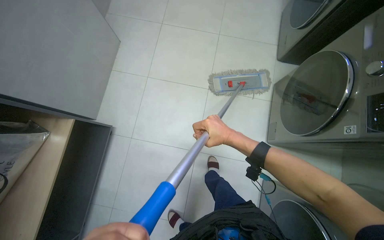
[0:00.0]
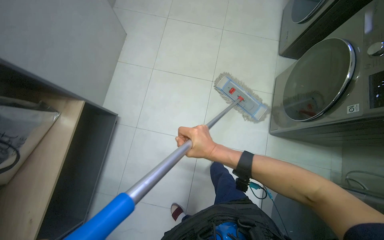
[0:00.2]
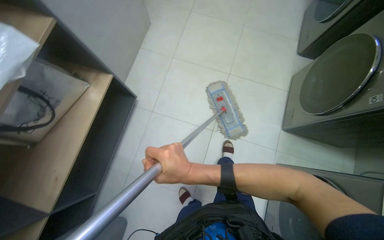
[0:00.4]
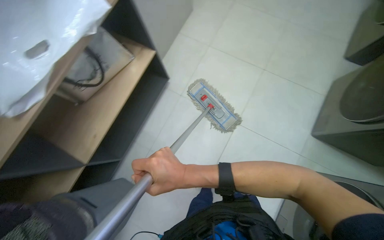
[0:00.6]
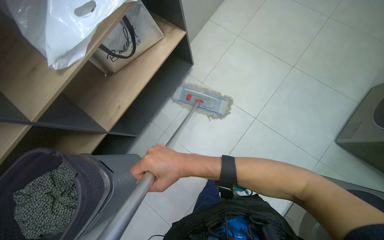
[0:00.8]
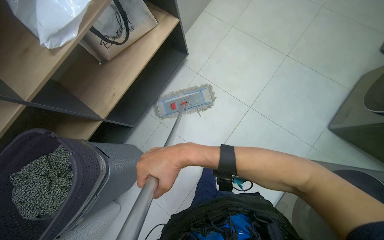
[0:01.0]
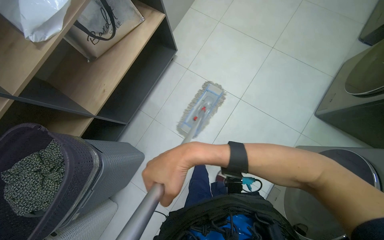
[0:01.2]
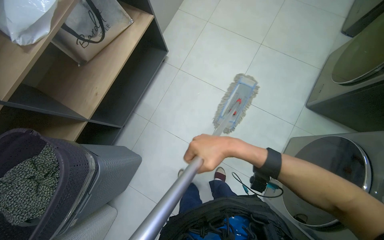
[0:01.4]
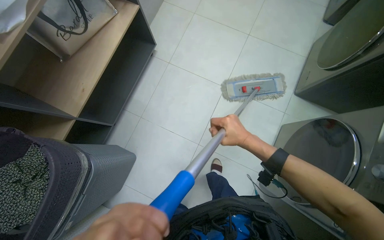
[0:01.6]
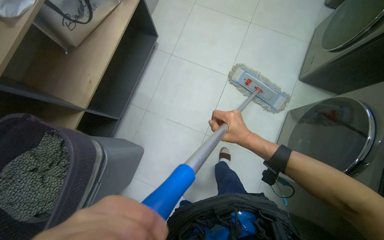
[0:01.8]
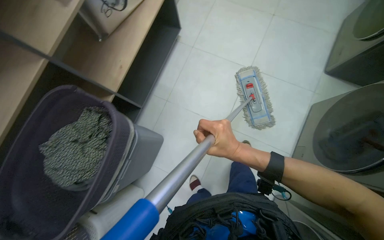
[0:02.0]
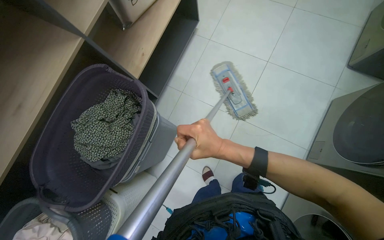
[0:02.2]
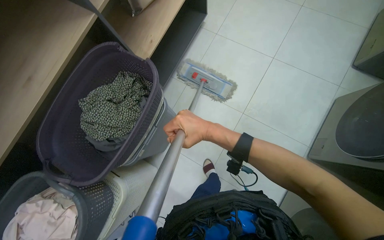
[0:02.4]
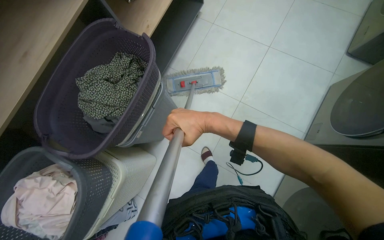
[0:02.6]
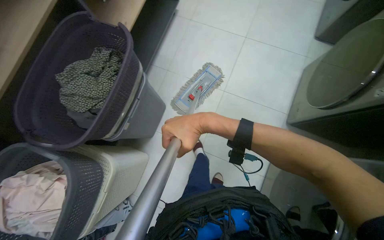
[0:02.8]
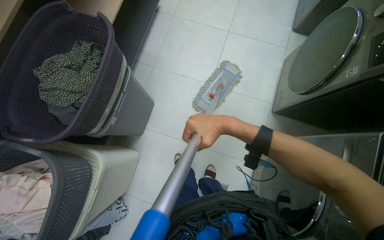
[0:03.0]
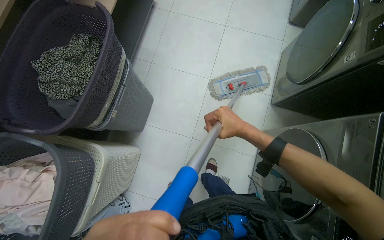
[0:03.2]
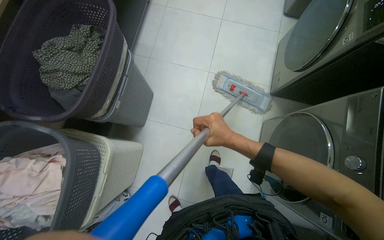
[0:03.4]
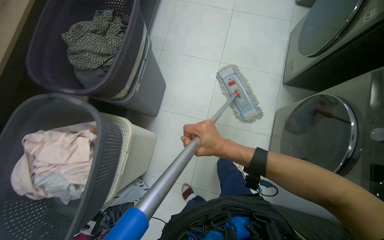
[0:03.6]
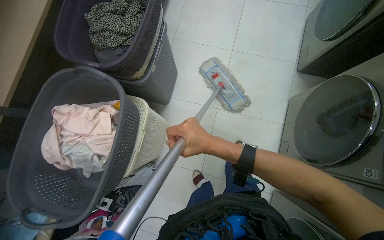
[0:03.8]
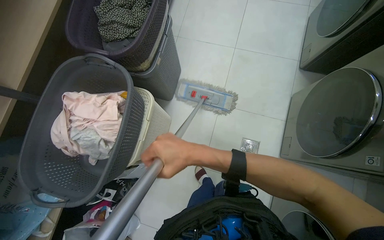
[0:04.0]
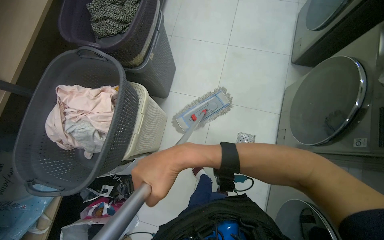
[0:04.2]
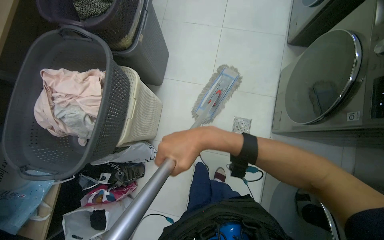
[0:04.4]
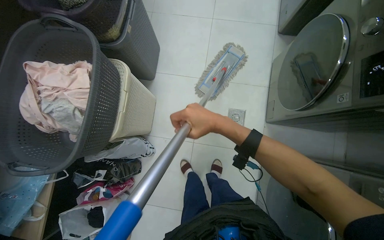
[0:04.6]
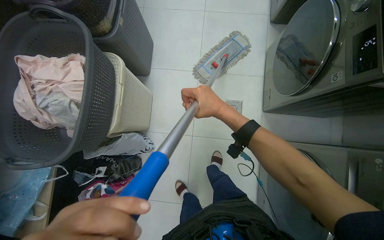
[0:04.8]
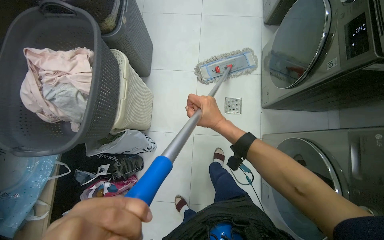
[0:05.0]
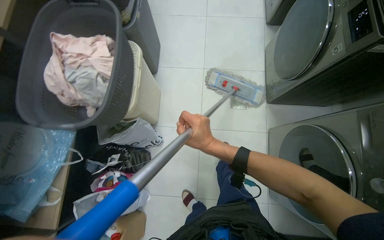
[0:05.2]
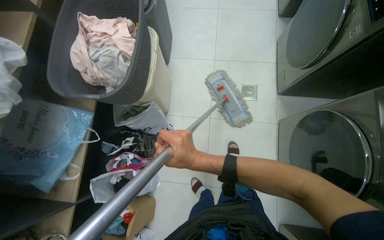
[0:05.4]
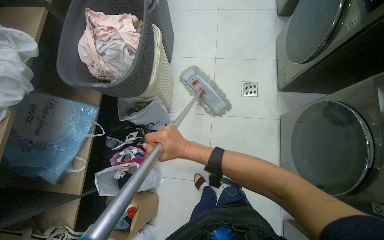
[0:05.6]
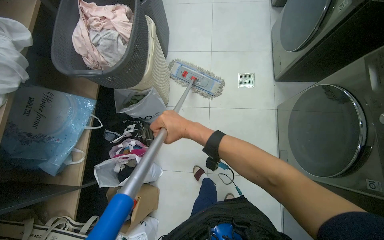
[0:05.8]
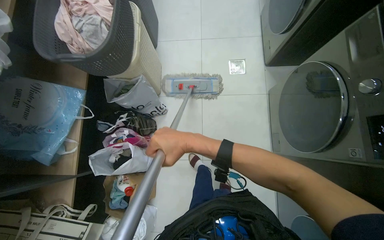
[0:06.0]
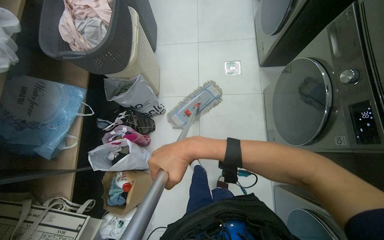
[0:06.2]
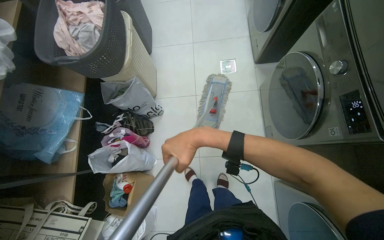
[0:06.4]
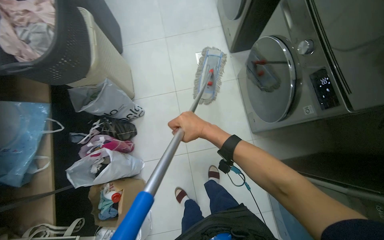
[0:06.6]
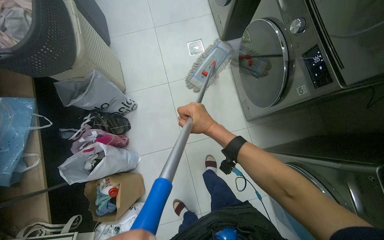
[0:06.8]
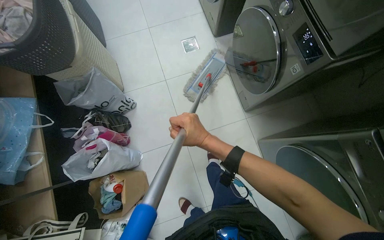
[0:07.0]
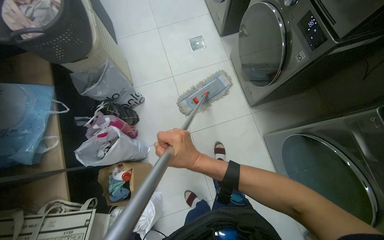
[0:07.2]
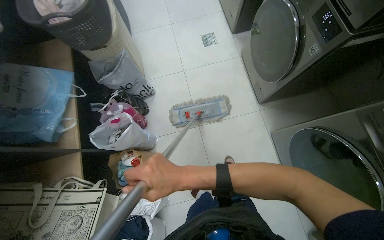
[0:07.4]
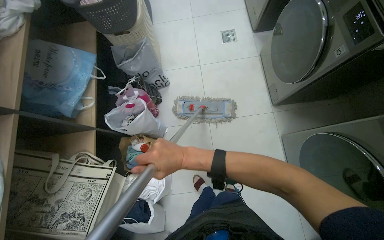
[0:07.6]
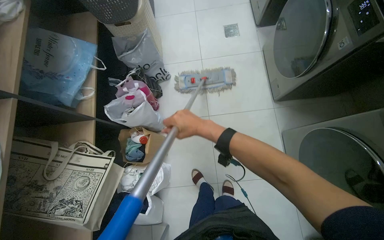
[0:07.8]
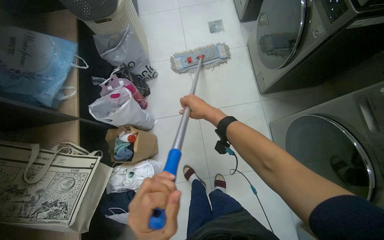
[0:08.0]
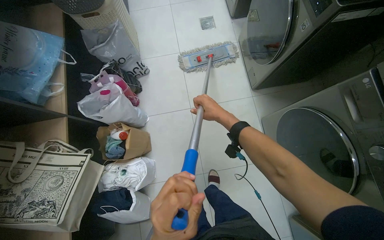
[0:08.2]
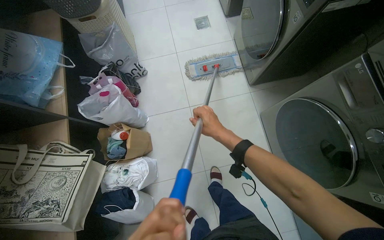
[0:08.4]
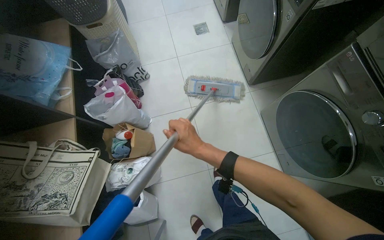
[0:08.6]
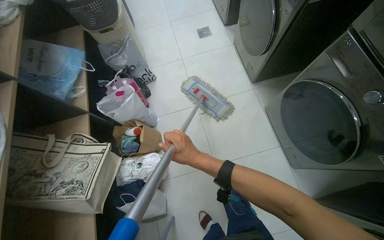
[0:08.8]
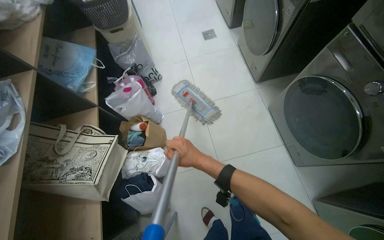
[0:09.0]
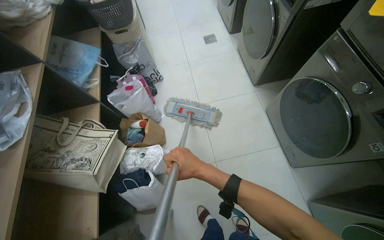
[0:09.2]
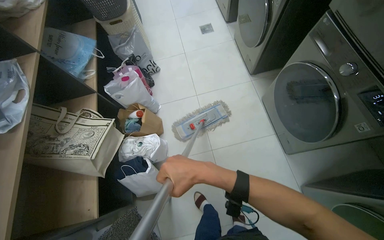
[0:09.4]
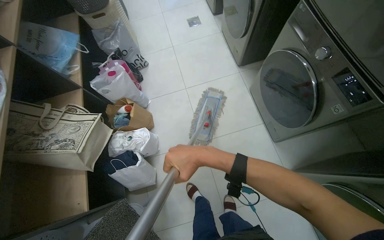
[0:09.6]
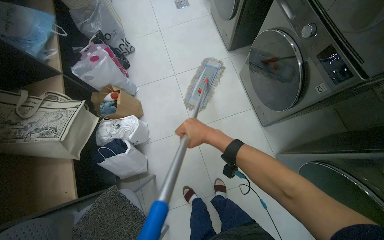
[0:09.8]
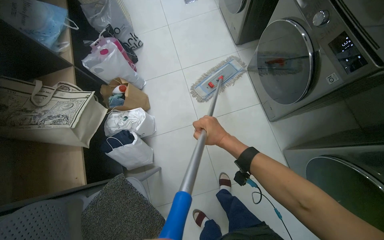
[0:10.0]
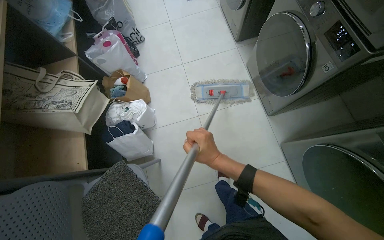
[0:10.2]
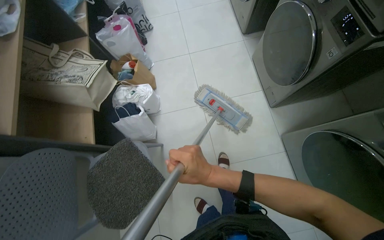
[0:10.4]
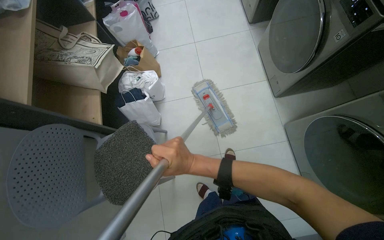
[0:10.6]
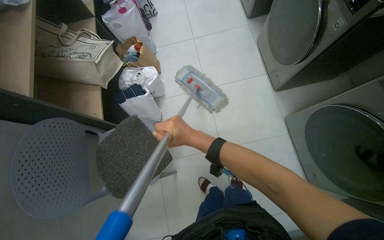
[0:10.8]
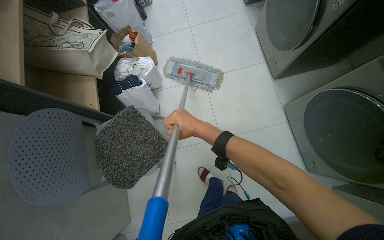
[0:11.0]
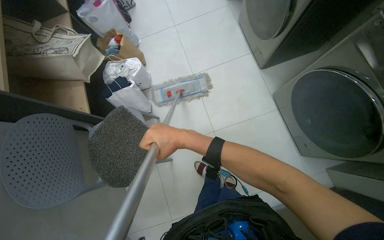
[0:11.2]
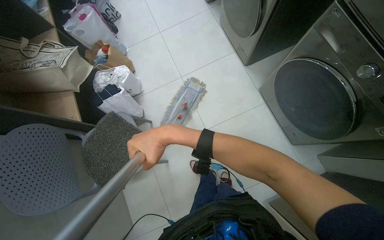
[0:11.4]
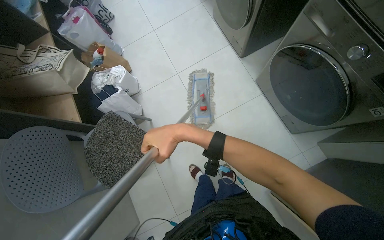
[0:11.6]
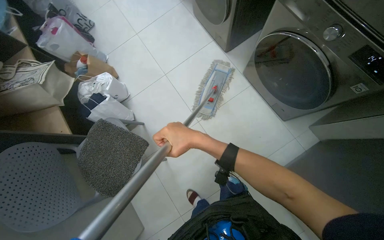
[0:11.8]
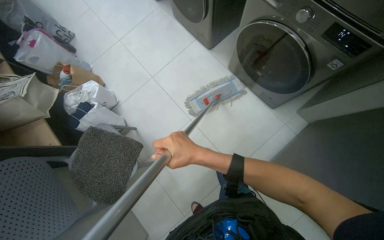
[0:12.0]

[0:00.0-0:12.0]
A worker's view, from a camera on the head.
Job: mopping floor.
The whole recording: Mopping floor. The worker mops the floor in the laundry room and hallway.
0:00.0 to 0:01.6: The camera travels approximately 70 cm.
0:01.6 to 0:03.0: The head travels approximately 60 cm.
0:03.0 to 0:04.4: The wearer moves approximately 50 cm.
0:04.4 to 0:06.0: The head travels approximately 60 cm.
0:06.0 to 0:07.6: The camera travels about 40 cm.
0:09.0 to 0:10.4: The head travels approximately 40 cm.
0:10.4 to 0:12.0: The scene rotates counterclockwise by approximately 30 degrees.

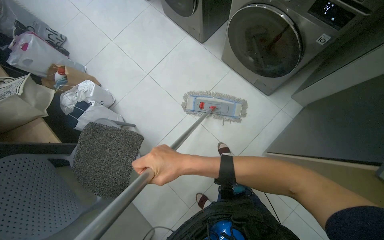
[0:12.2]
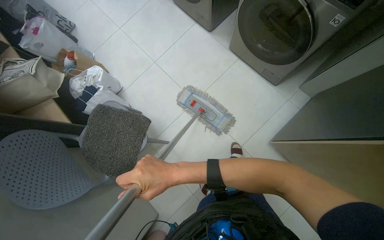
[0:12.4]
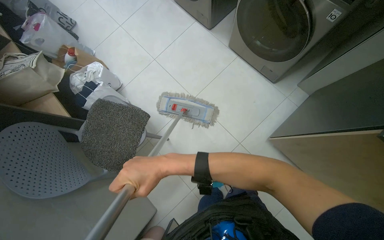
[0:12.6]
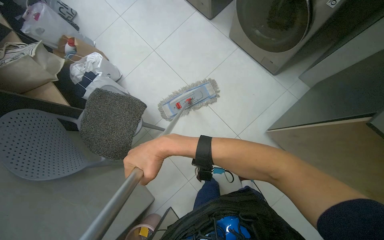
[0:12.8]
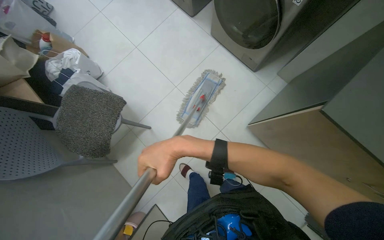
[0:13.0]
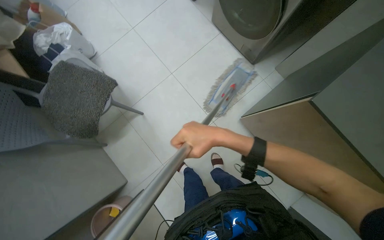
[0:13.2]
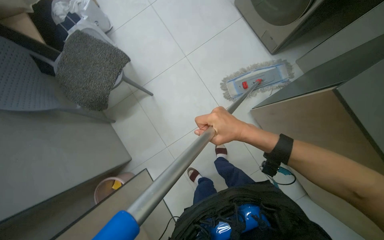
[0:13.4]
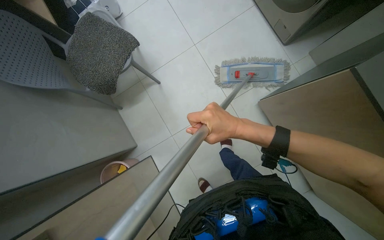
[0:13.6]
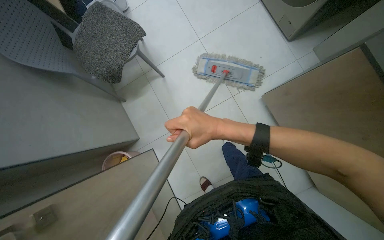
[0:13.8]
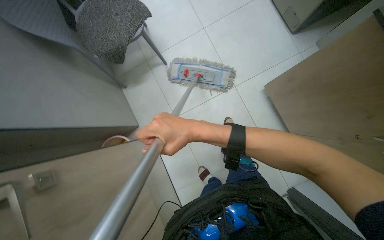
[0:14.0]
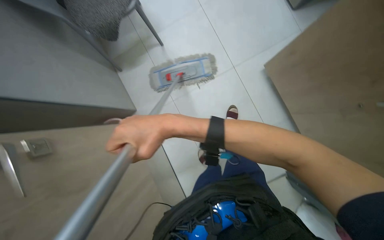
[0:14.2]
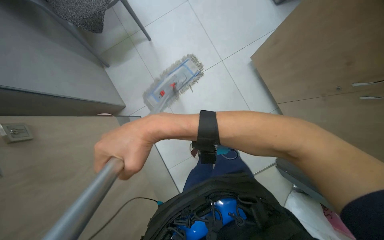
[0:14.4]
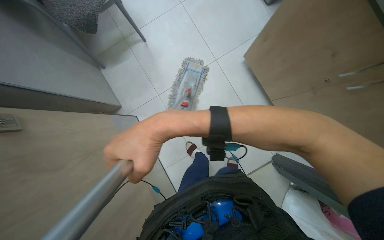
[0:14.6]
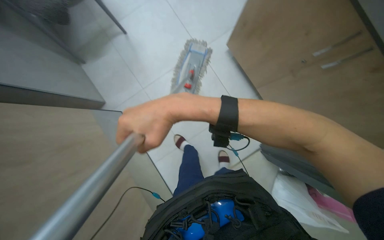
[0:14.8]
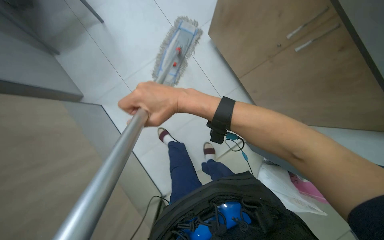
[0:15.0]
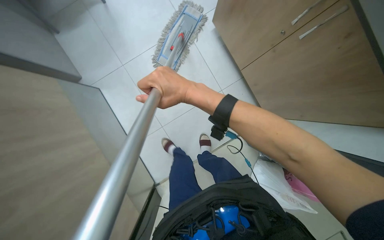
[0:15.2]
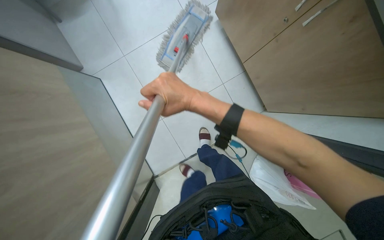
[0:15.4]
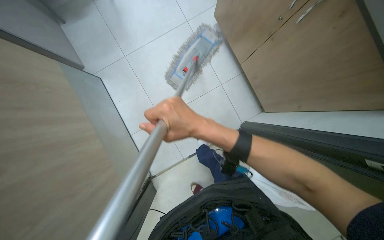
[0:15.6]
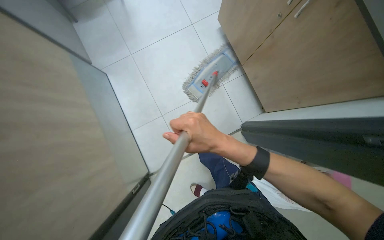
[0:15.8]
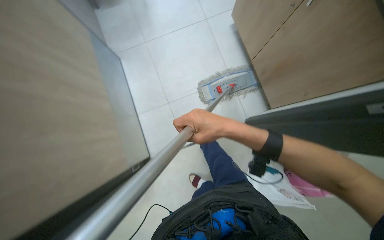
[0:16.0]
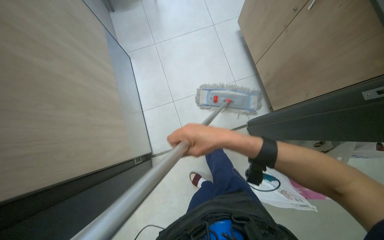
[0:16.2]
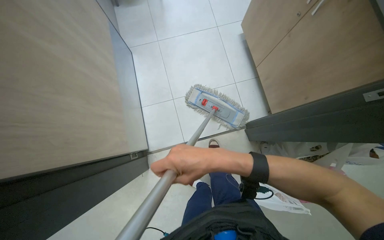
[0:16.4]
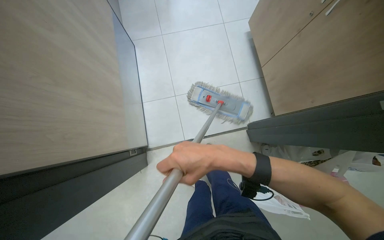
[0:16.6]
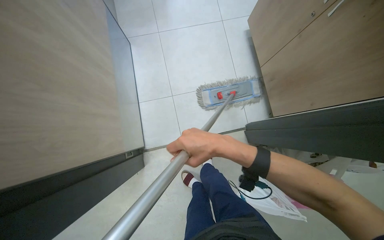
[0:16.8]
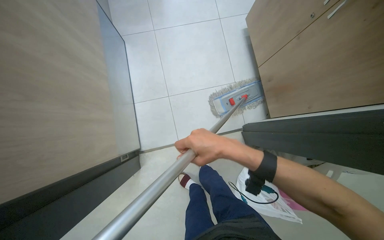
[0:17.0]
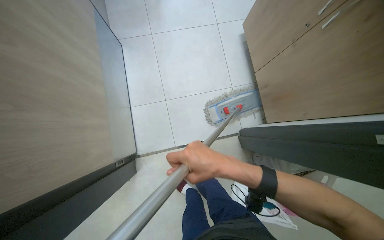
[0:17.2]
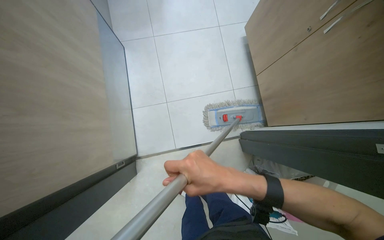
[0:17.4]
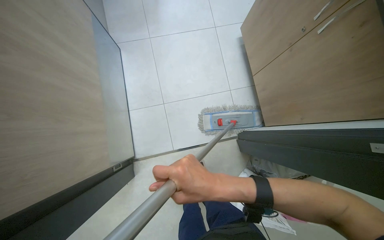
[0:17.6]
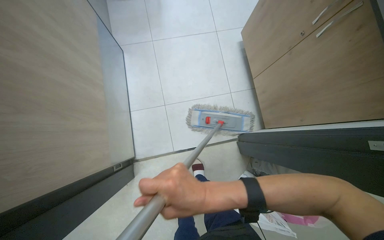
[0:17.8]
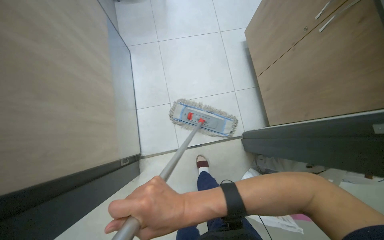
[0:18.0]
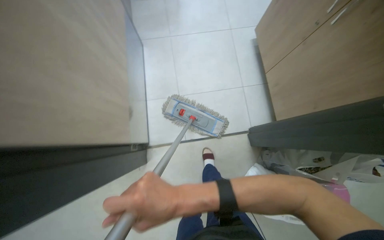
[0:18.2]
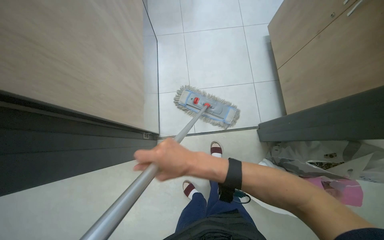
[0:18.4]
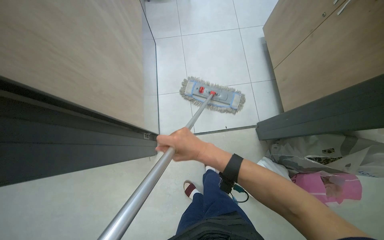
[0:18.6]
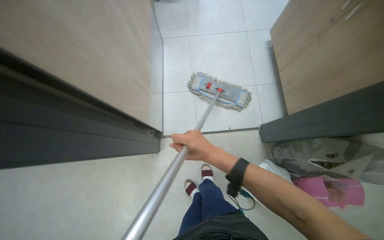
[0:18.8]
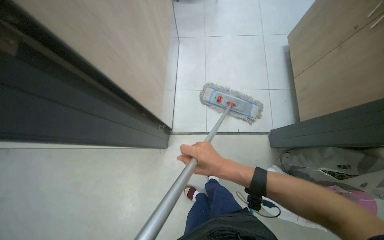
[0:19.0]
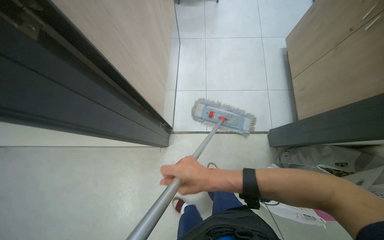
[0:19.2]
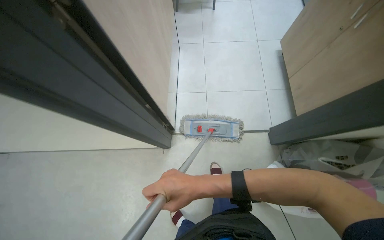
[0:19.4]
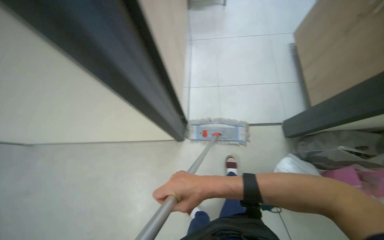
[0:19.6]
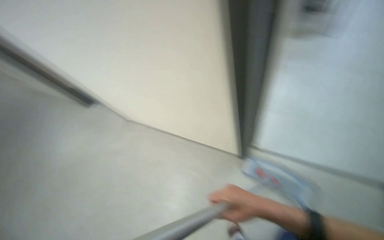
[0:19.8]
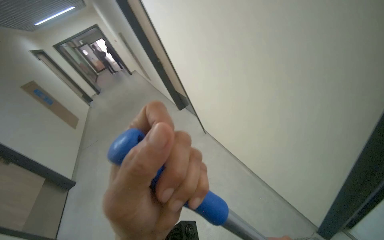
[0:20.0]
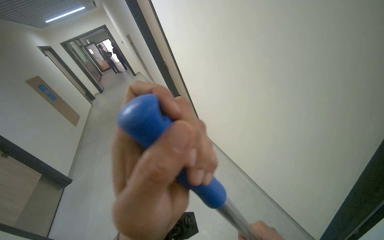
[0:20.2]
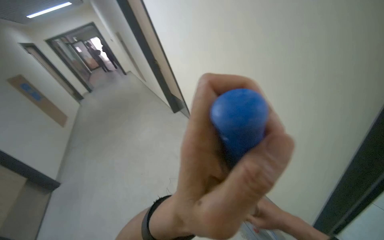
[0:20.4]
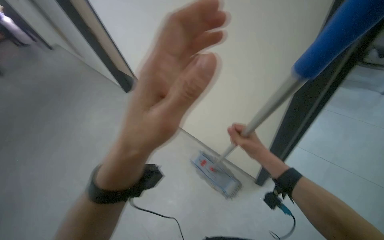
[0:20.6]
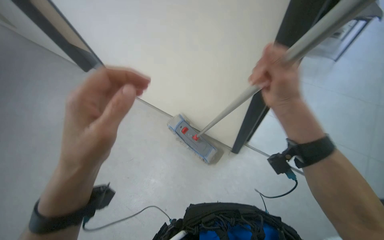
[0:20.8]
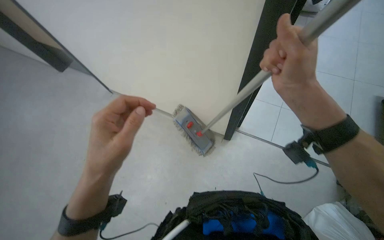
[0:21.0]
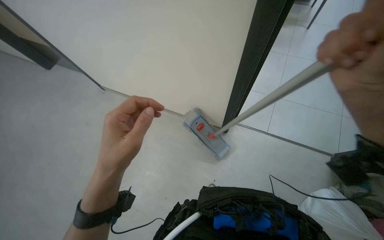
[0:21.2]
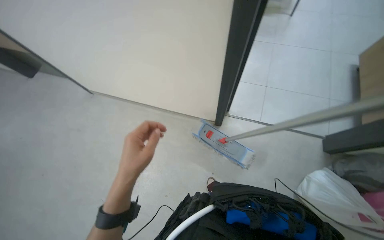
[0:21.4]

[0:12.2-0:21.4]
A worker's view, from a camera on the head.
Job: mopping floor.
The whole recording: Mopping floor. The worker mops the floor in the laundry room and hallway.
0:12.2 to 0:13.8: The camera is carried some 40 cm.
0:15.2 to 0:16.8: The right hand is displaced down the picture by roughly 20 cm.
0:16.8 to 0:18.4: The right hand heads to the left and nearer to the camera, covering roughly 15 cm.
0:18.4 to 0:19.8: The head turns to the left by about 25 degrees. The wearer looks approximately 10 degrees further upward. The right hand shifts roughly 30 cm down the picture.
